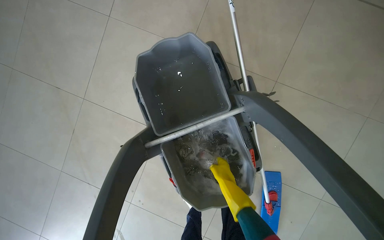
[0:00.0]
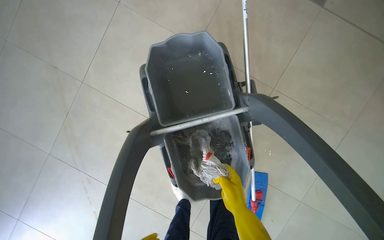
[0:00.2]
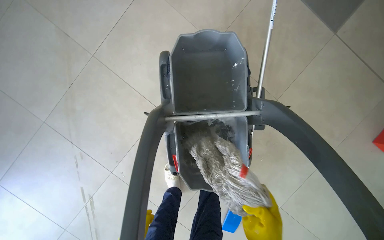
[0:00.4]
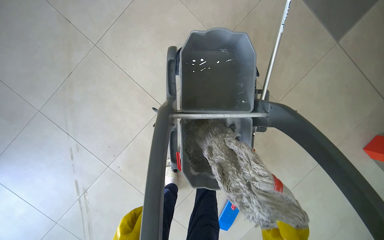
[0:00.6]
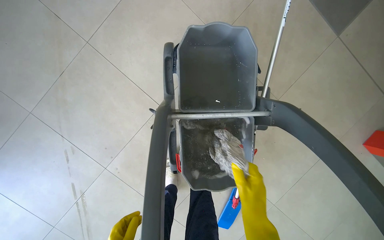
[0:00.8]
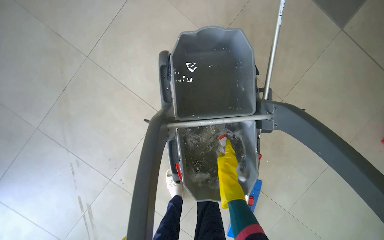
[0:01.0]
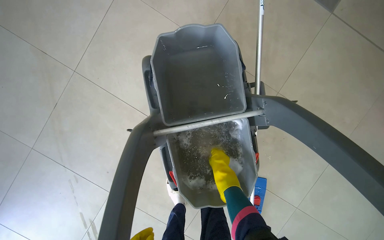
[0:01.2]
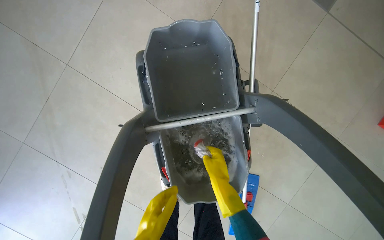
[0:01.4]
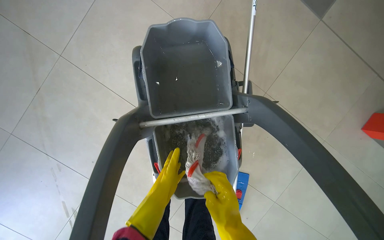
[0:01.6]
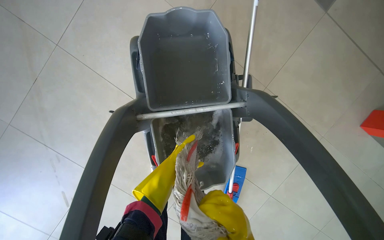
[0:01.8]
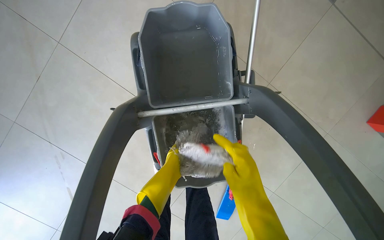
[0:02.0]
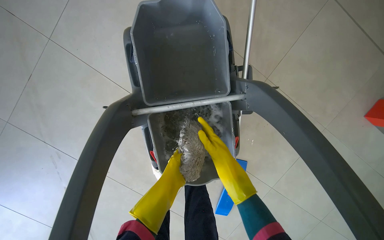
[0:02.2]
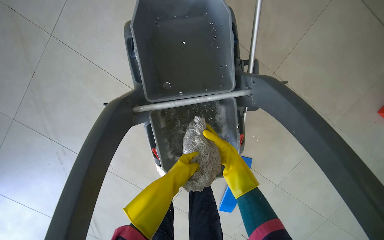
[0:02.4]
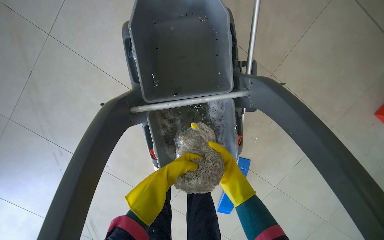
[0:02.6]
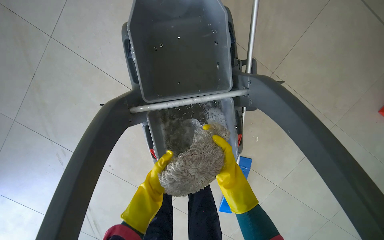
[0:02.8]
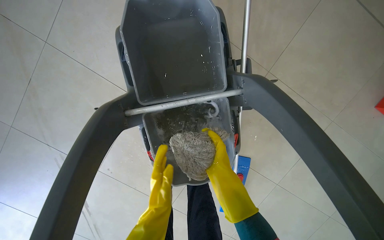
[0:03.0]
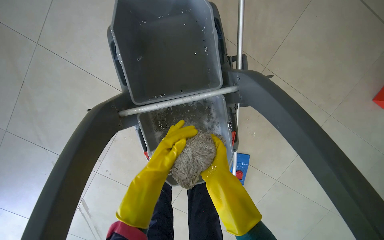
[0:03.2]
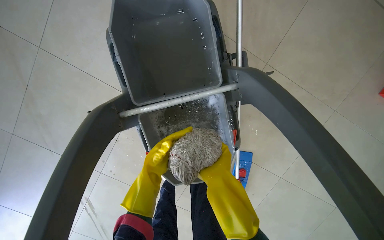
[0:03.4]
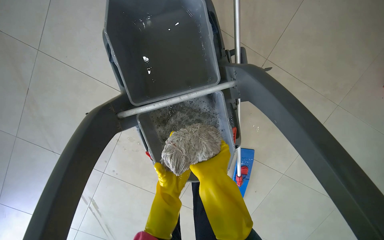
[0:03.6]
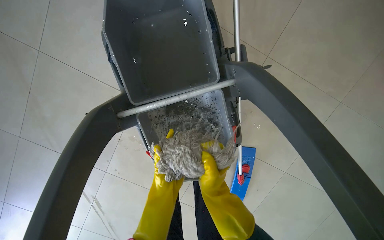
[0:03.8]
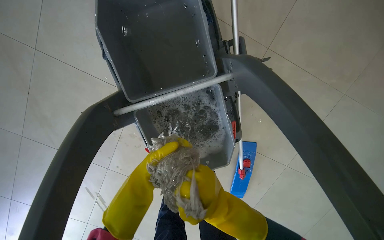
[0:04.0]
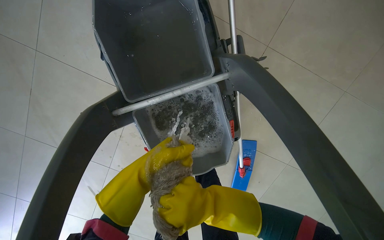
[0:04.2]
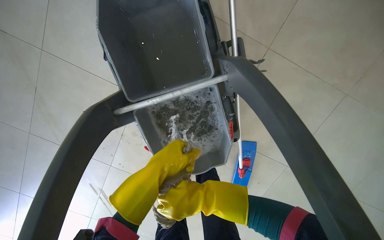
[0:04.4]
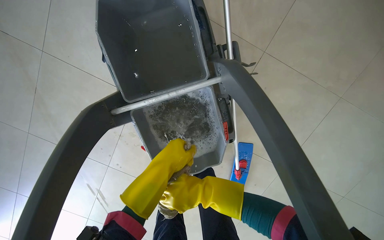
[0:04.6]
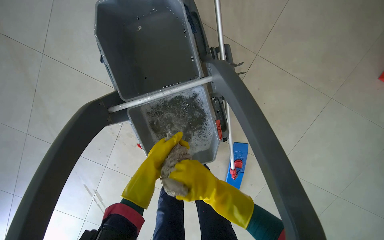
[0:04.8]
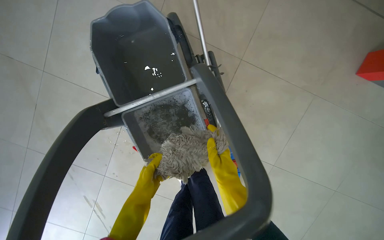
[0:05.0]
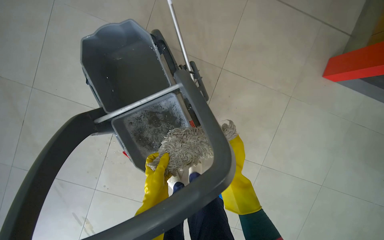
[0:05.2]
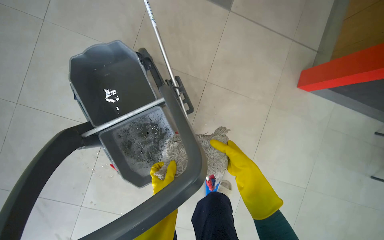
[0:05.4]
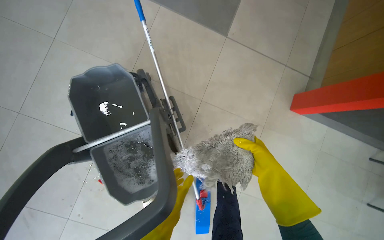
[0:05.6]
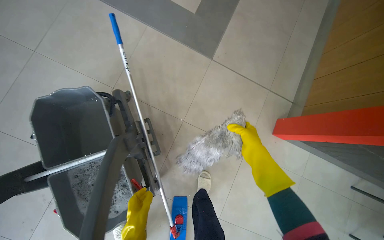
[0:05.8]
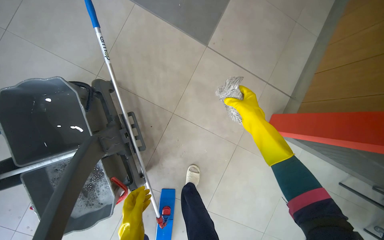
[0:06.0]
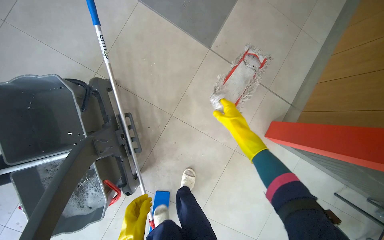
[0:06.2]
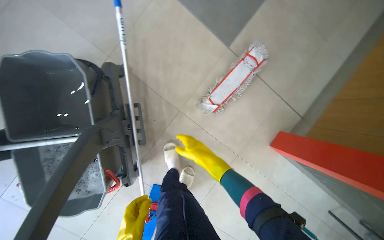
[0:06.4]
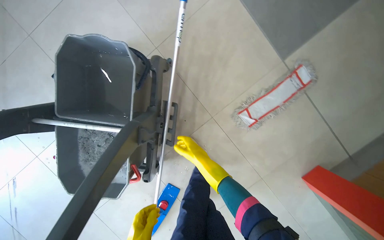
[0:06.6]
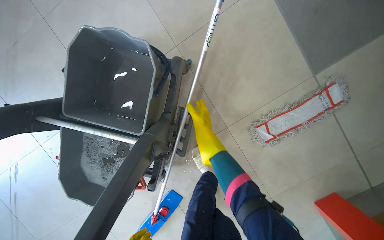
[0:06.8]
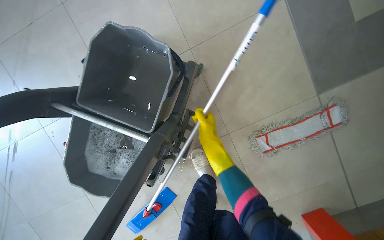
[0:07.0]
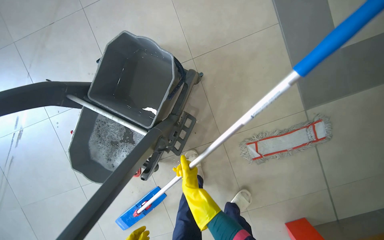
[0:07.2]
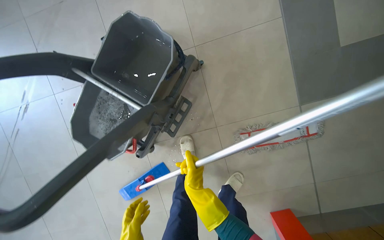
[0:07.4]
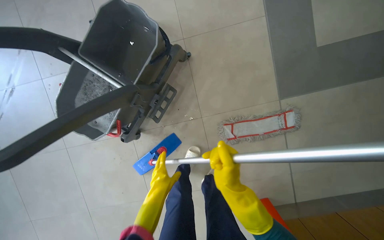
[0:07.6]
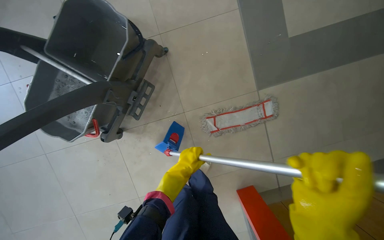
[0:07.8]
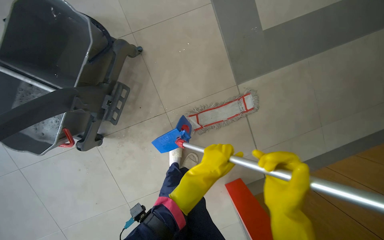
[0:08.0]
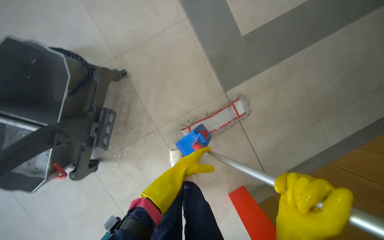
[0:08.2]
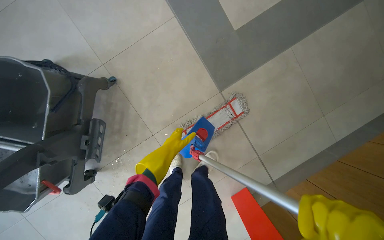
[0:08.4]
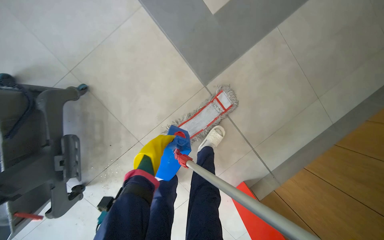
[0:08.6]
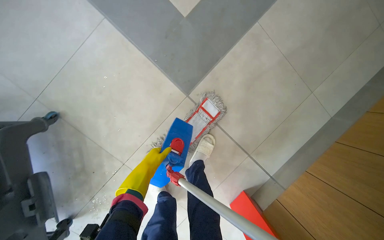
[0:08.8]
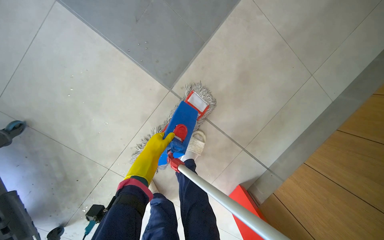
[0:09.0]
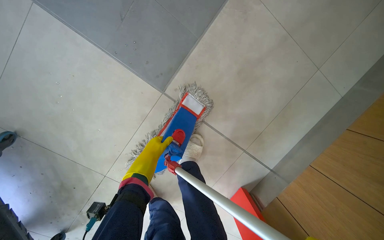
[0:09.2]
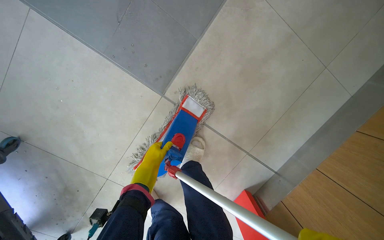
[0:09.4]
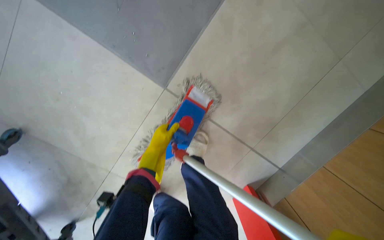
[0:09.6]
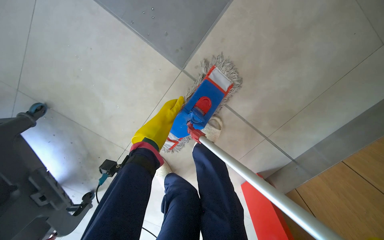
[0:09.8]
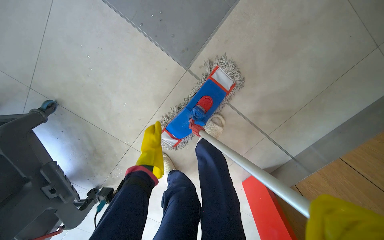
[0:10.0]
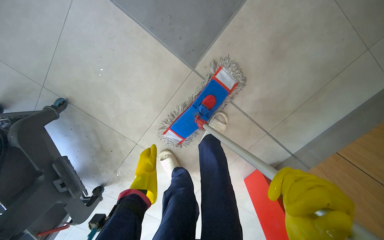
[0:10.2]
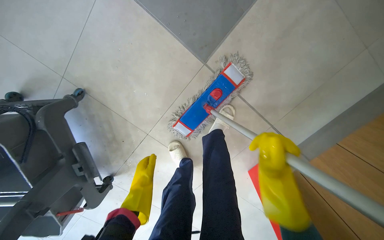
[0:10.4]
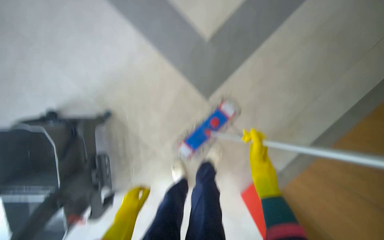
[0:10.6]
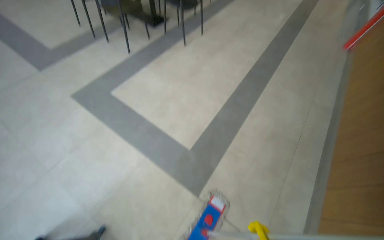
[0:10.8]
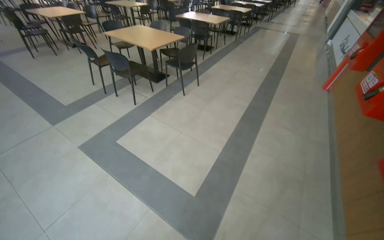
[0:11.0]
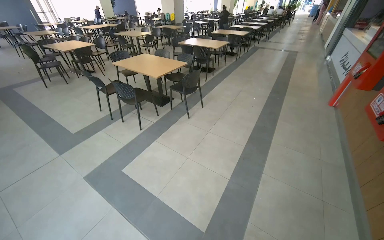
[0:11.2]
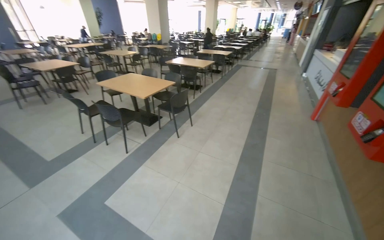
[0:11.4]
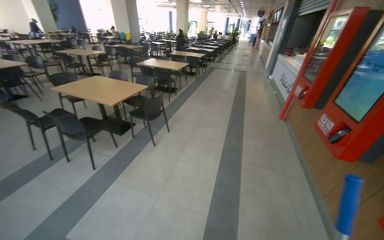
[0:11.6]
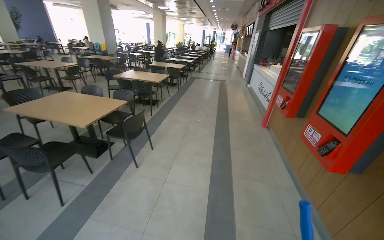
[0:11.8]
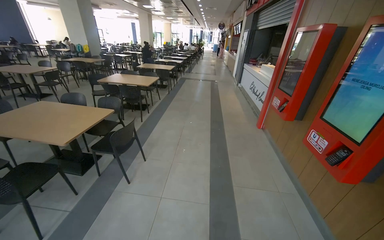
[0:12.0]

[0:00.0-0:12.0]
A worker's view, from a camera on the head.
Job: mopping floor.
The whole recording: Mopping cafeteria floor. The worker mops the floor in the cafeteria area, moving around tables and wringing the mop.
0:01.6 to 0:03.0: The left hand swings nearer and farther, some 20 cm each way, with 3 reversals.
0:03.0 to 0:04.4: The right hand moves down the picture, approximately 15 cm, and moves approximately 10 cm nearer to the camera and comes back. The left hand goes approximately 15 cm up the picture and nearer to the camera.
0:04.4 to 0:06.0: The camera is carried roughly 50 cm. The view tips upward by approximately 15 degrees.
0:06.0 to 0:07.6: The scene rotates clockwise by approximately 50 degrees.
0:07.6 to 0:09.0: The wearer moves about 70 cm. Everything in view rotates about 40 degrees counterclockwise.
0:09.0 to 0:10.4: The left hand moves down the picture and nearer to the camera, roughly 30 cm.
0:10.4 to 0:12.0: The camera is carried roughly 1 m. The head turns to the right by about 35 degrees. The wearer looks roughly 85 degrees further upward.

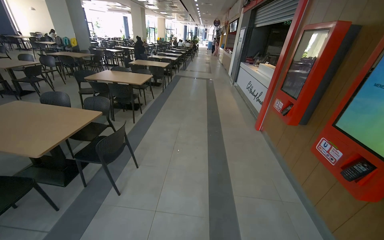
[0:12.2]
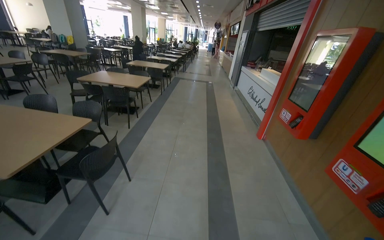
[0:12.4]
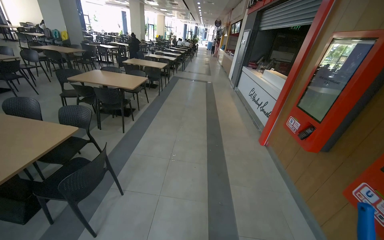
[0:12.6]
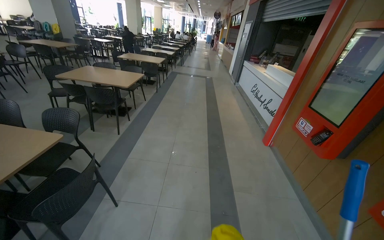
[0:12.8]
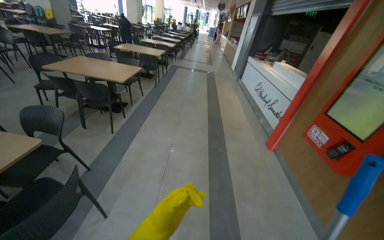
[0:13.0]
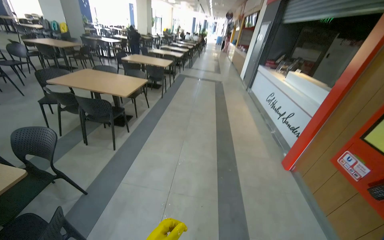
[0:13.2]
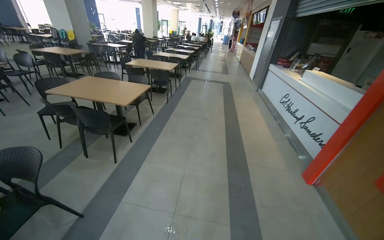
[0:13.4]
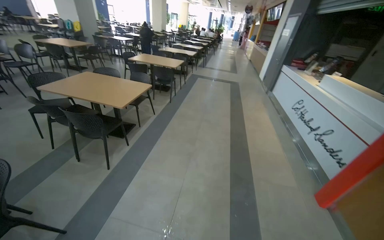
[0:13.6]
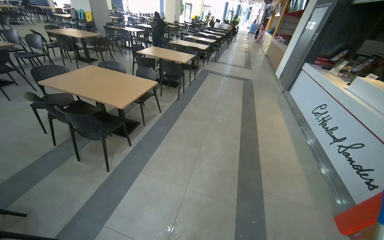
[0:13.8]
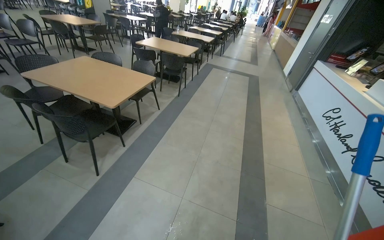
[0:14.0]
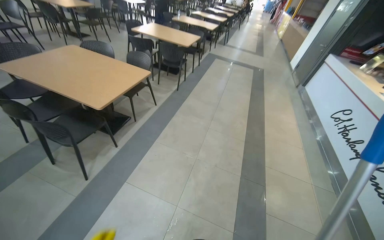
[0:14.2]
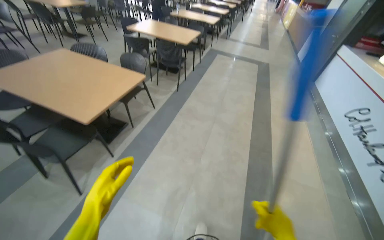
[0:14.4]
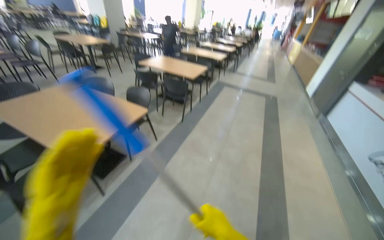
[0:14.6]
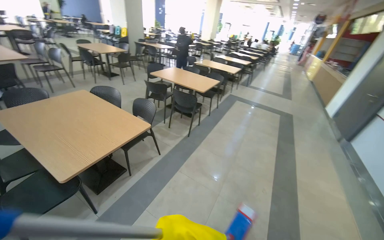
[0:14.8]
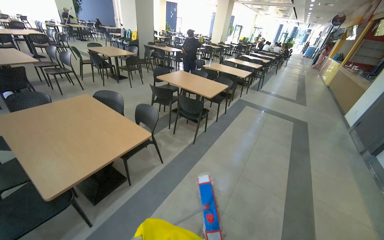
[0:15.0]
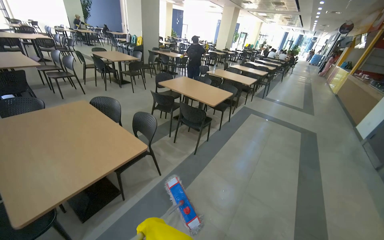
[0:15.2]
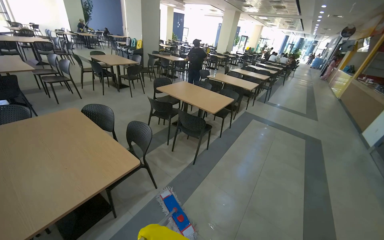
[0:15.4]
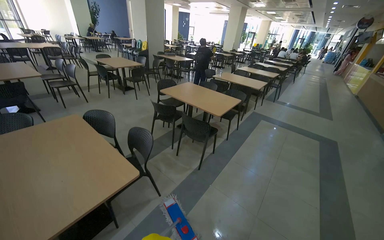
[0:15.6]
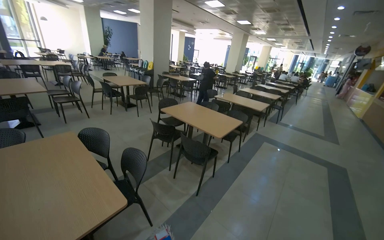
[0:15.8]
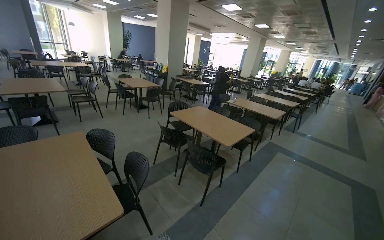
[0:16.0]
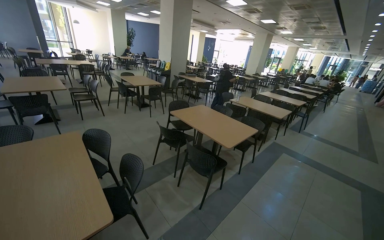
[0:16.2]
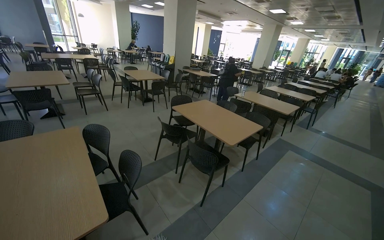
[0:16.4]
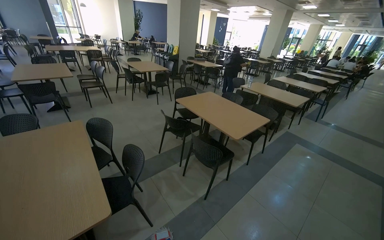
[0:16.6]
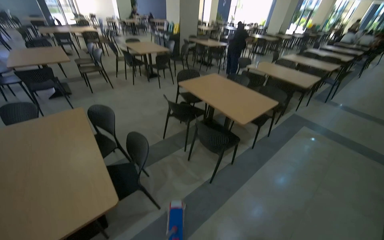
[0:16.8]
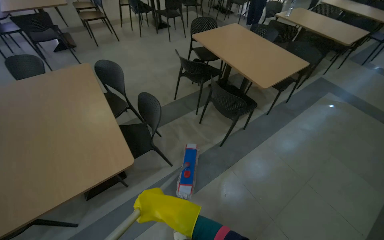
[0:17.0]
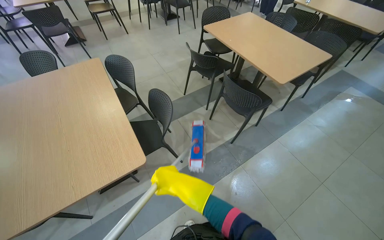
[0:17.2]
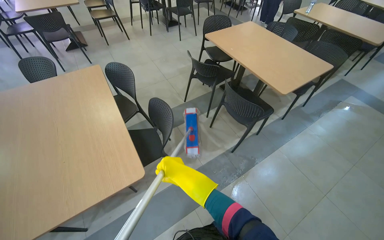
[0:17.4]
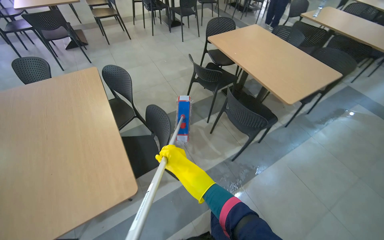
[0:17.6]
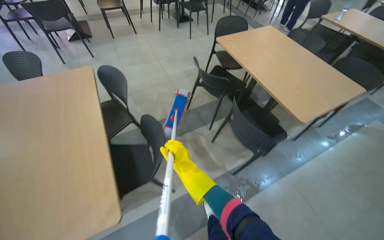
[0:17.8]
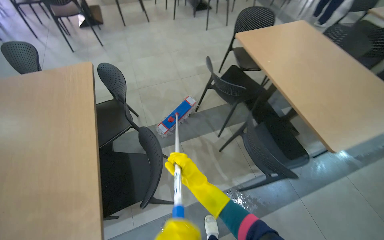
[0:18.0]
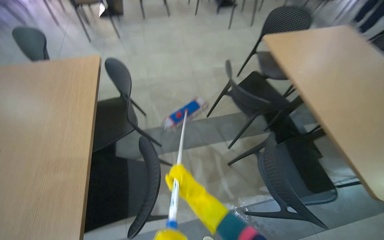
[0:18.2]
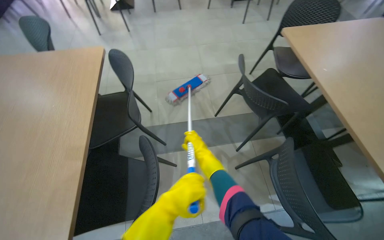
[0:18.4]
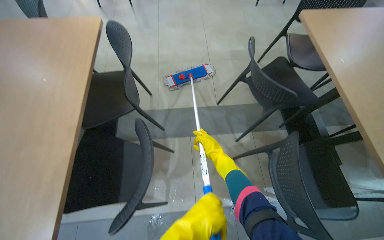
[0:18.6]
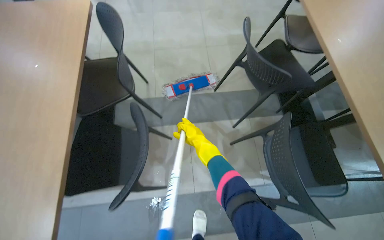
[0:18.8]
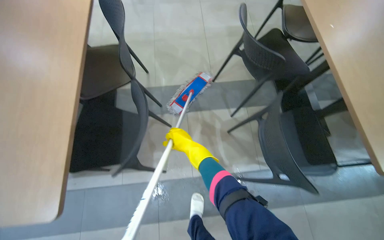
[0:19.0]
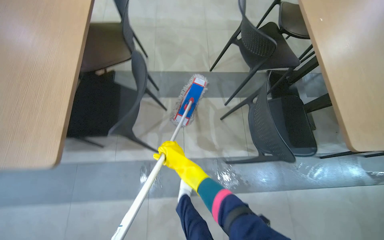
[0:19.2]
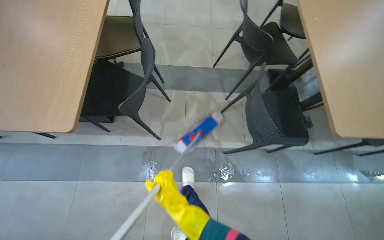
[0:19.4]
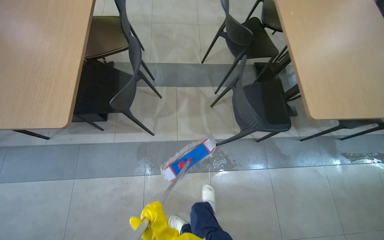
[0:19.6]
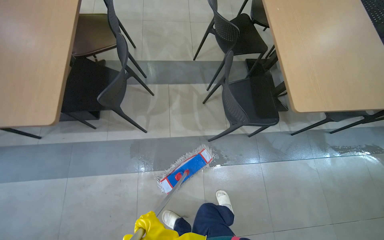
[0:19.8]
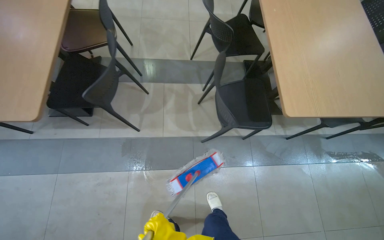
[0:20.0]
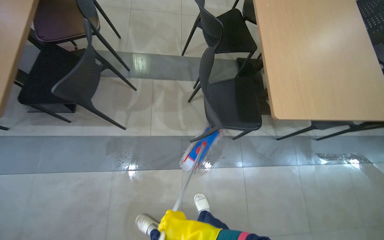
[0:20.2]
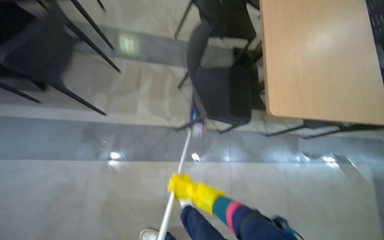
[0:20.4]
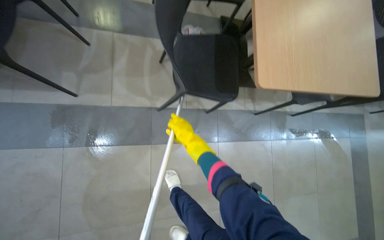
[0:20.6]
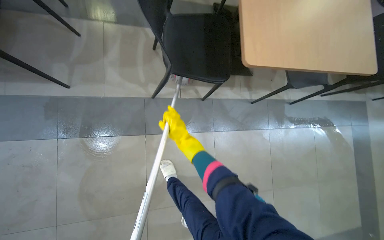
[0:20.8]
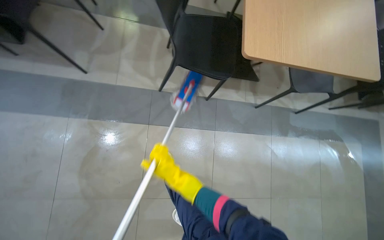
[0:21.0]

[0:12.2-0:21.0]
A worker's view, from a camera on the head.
Job: mopping floor.
The whole recording: Mopping cafeteria floor. The worker mops the floor in the cafeteria area, moving around tables and wringing the mop.
0:12.2 to 0:13.6: The wearer moves approximately 1.5 m.
0:13.6 to 0:15.2: The camera is carried approximately 1.5 m. The head rotates about 25 degrees to the left.
0:15.2 to 0:16.6: The camera travels roughly 70 cm.
0:16.6 to 0:18.0: The camera travels roughly 80 cm. The head rotates approximately 20 degrees to the left. The view tilts roughly 30 degrees downward.
0:18.0 to 0:19.6: The view tips downward by approximately 10 degrees.
0:19.6 to 0:21.0: The head travels about 40 cm. The view tips downward by about 10 degrees.
